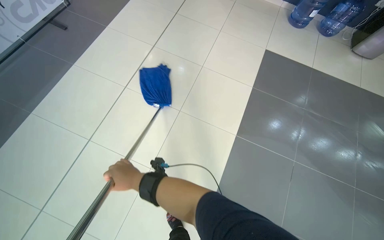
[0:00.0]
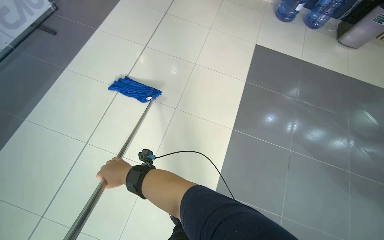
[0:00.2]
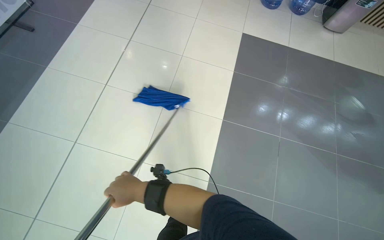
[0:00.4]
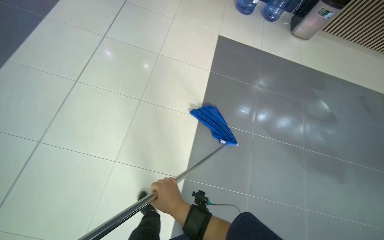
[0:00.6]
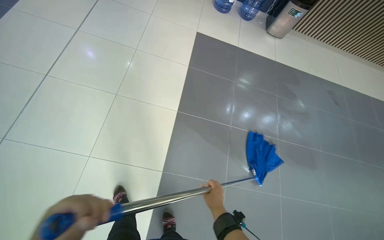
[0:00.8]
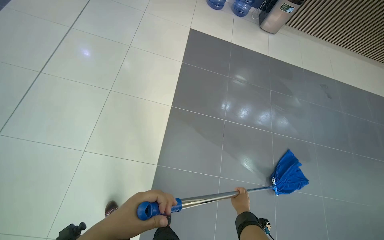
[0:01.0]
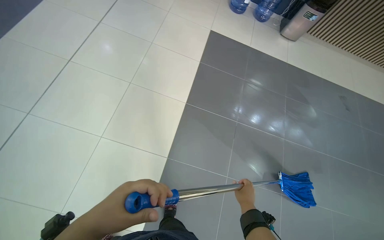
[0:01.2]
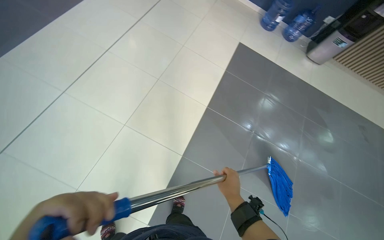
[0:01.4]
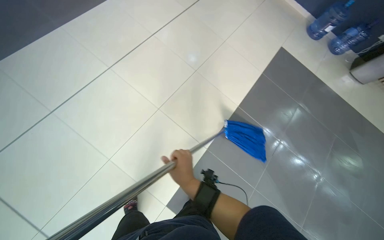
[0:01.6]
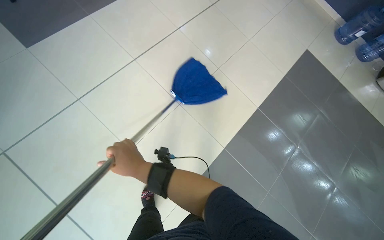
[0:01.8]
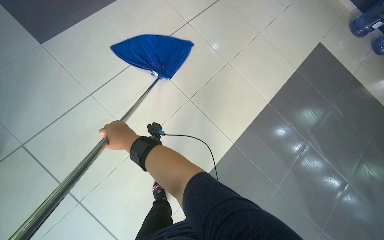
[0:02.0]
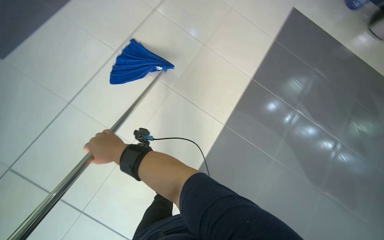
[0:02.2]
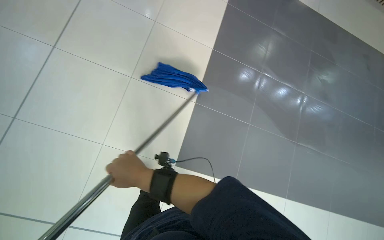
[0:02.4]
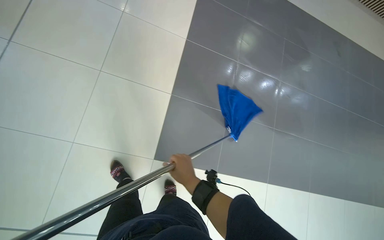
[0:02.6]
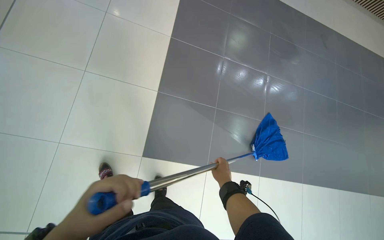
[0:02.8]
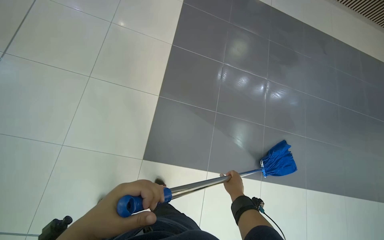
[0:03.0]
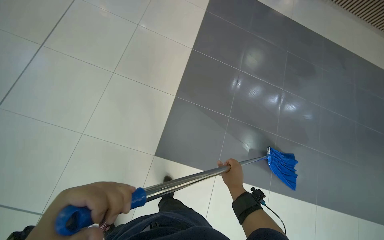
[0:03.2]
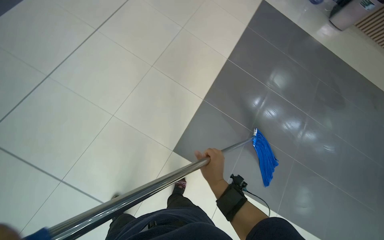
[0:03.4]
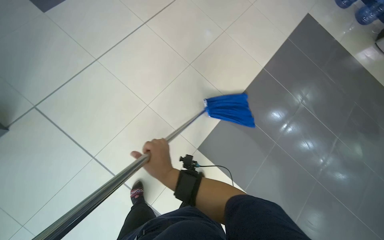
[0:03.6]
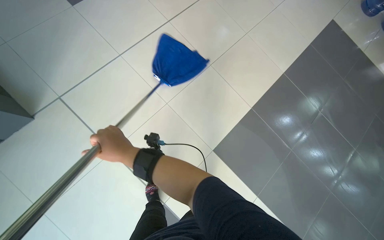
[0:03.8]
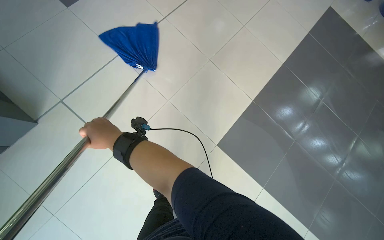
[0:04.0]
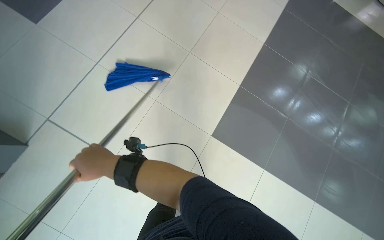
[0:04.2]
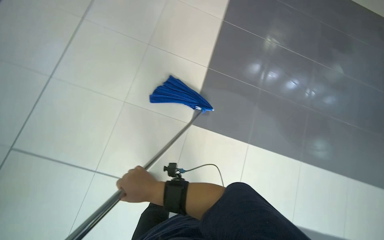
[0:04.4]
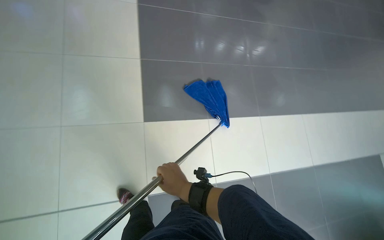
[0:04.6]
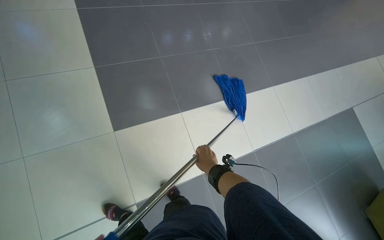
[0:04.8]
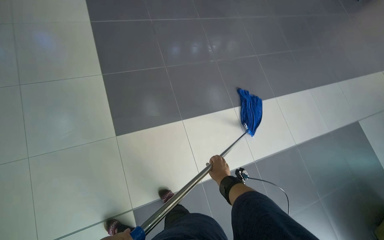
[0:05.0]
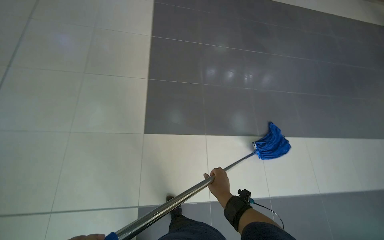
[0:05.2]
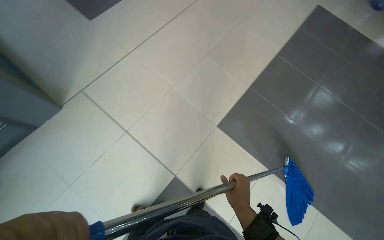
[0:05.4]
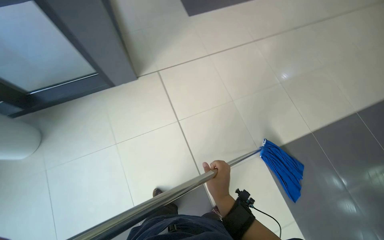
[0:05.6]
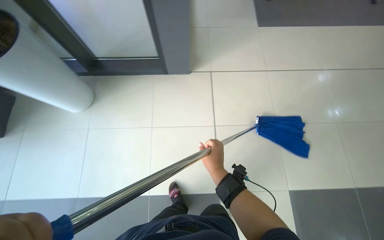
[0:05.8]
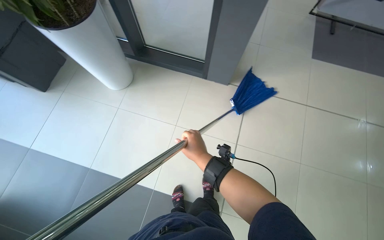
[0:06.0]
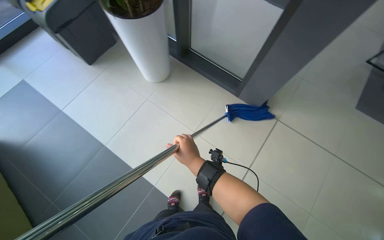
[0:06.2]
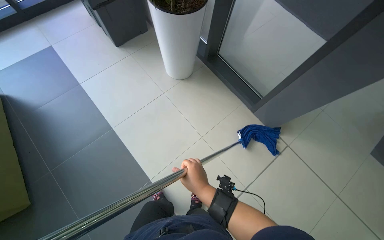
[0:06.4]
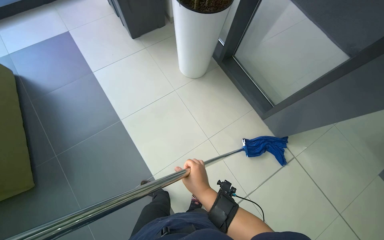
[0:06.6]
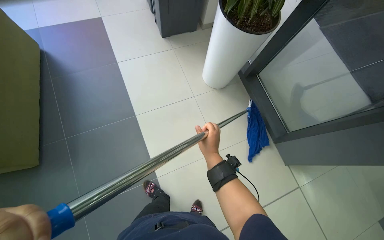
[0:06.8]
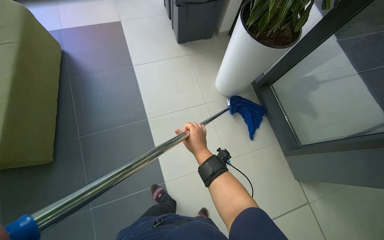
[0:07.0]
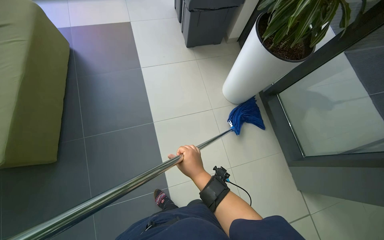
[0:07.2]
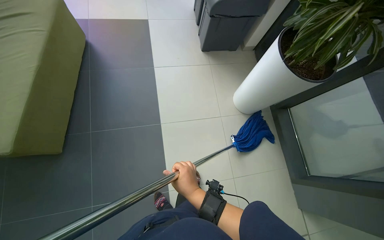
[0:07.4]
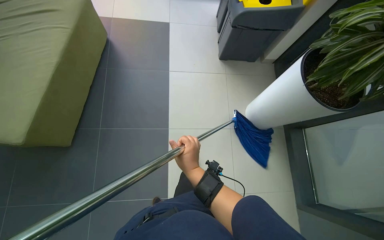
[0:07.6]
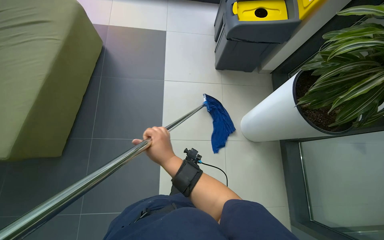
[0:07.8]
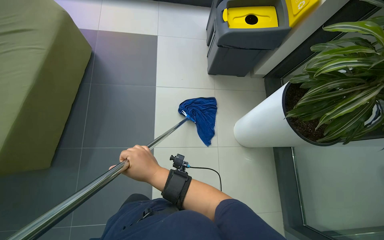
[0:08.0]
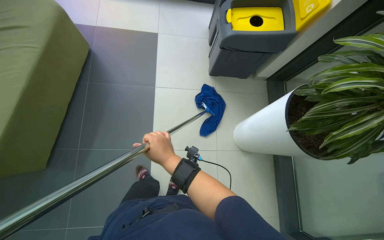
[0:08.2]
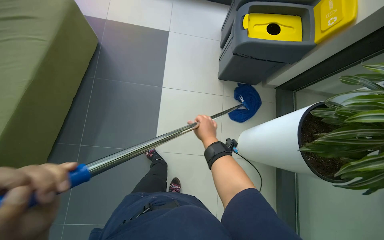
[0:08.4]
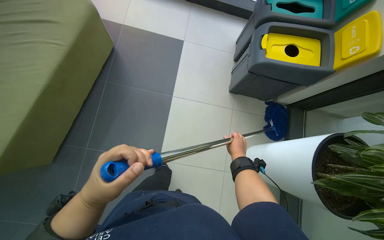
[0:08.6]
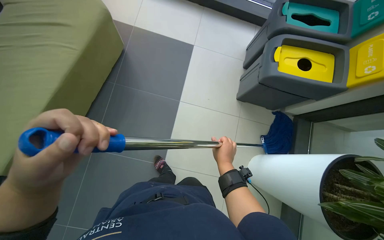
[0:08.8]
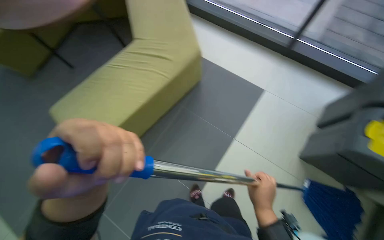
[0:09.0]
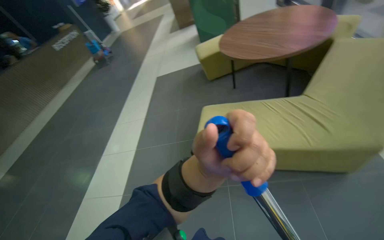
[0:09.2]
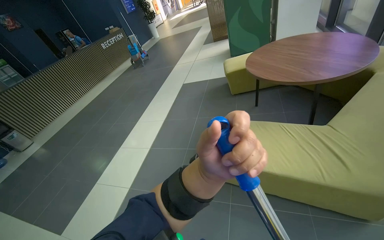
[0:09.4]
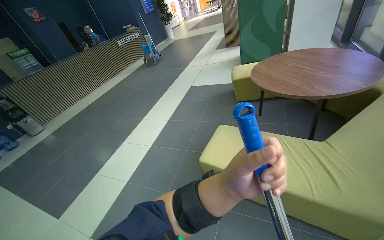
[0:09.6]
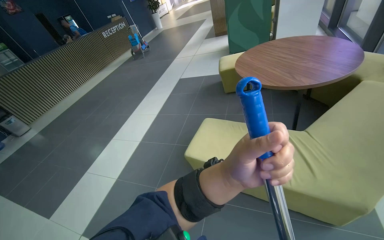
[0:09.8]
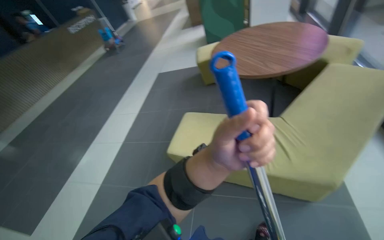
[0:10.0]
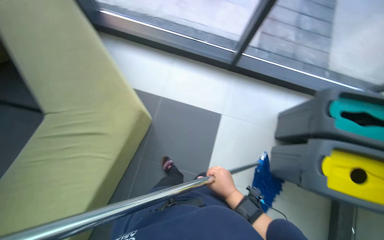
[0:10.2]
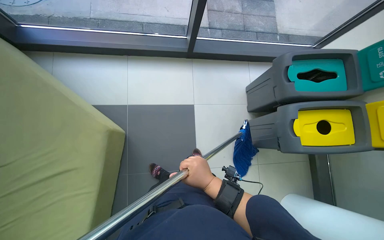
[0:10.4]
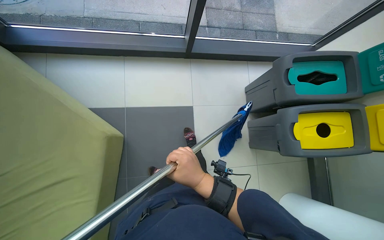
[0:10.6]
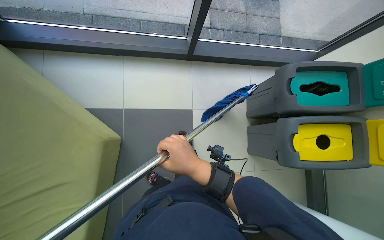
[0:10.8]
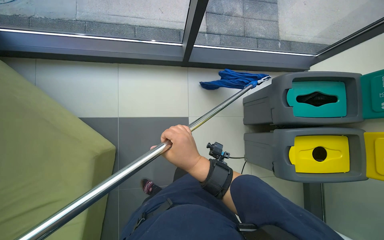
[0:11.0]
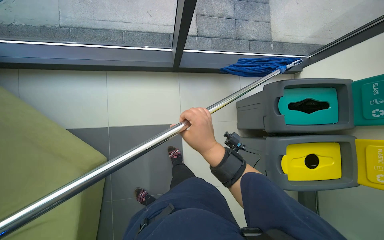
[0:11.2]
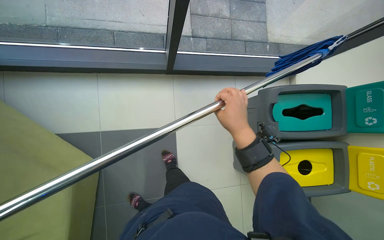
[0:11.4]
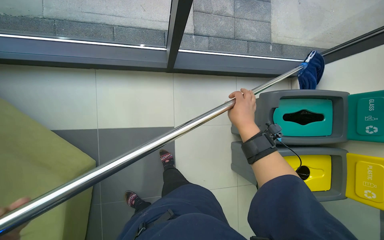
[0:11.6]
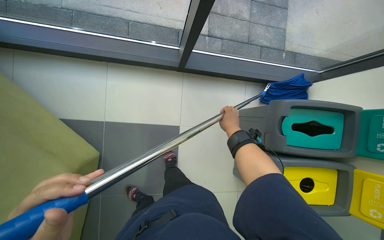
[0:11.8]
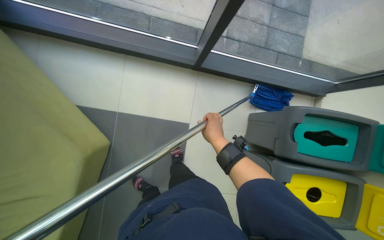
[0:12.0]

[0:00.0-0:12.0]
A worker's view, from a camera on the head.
Job: mopping floor.
The whole recording: Mopping reception area floor. The worker mops the tiled floor in the reception area.
0:00.0 to 0:01.6: The camera is carried some 50 cm.
0:01.6 to 0:03.0: The right hand shifts roughly 20 cm farther from the camera and down the picture.
0:03.0 to 0:04.4: The right hand heads to the left and nearer to the camera, covering approximately 60 cm.
0:04.4 to 0:06.0: The right hand goes some 10 cm up the picture.
0:06.0 to 0:07.6: The wearer looks approximately 55 degrees further to the left. The view tips upward by approximately 15 degrees.
0:07.6 to 0:09.0: The head travels about 50 cm. The head turns to the left by approximately 35 degrees.
0:10.4 to 0:12.0: The camera is carried roughly 40 cm.

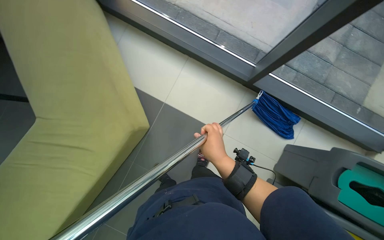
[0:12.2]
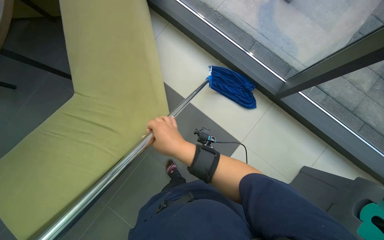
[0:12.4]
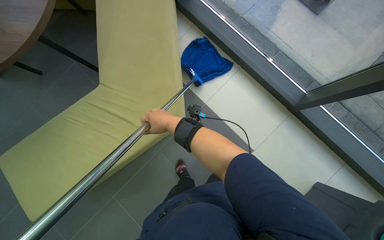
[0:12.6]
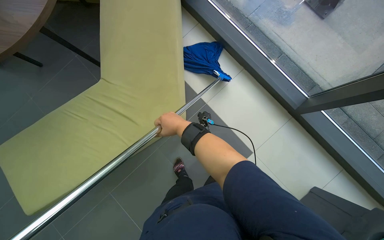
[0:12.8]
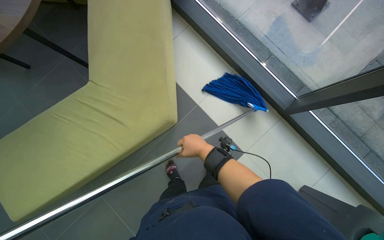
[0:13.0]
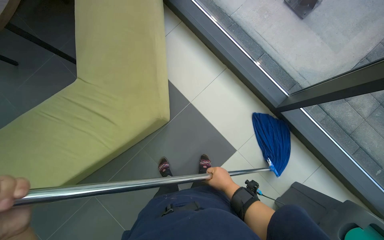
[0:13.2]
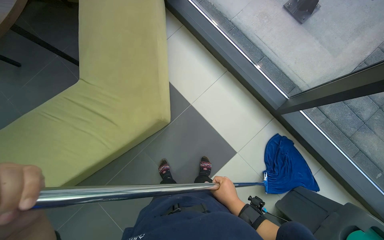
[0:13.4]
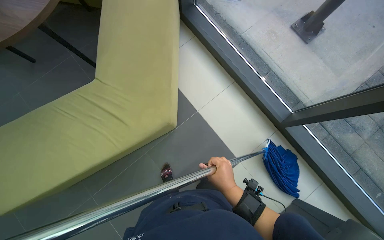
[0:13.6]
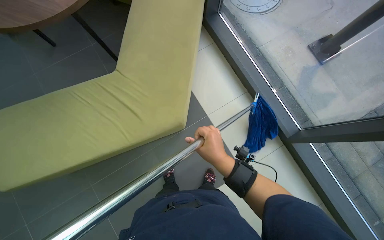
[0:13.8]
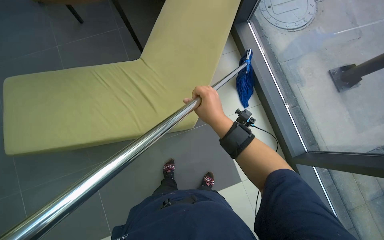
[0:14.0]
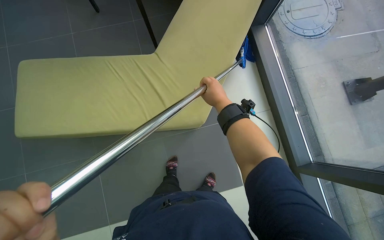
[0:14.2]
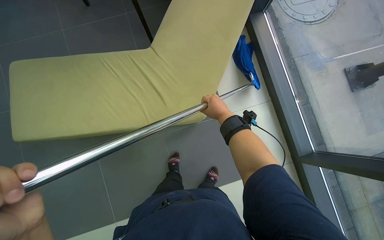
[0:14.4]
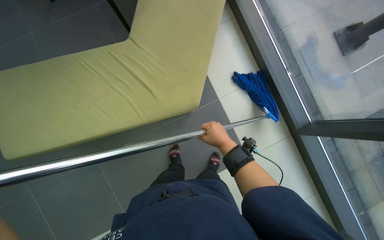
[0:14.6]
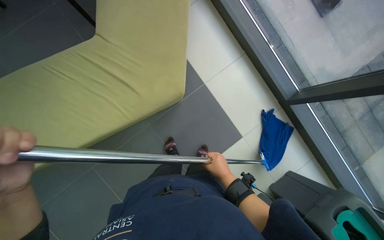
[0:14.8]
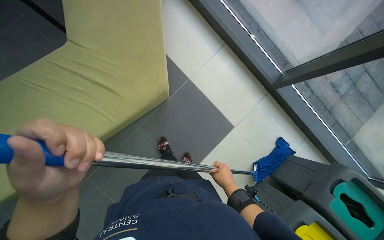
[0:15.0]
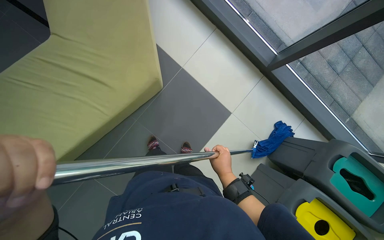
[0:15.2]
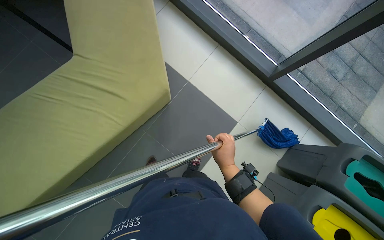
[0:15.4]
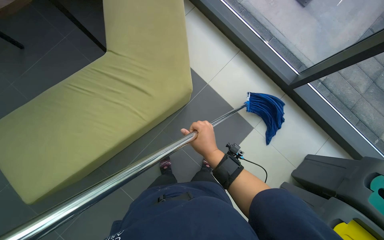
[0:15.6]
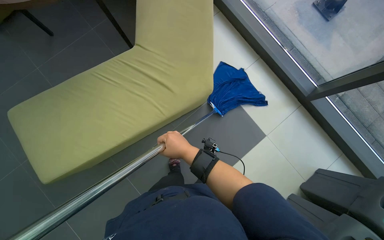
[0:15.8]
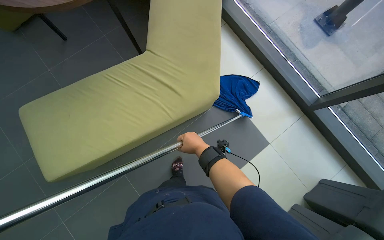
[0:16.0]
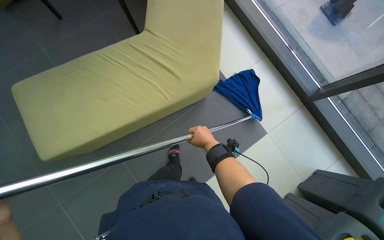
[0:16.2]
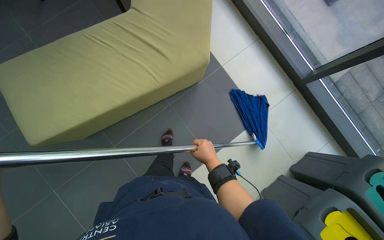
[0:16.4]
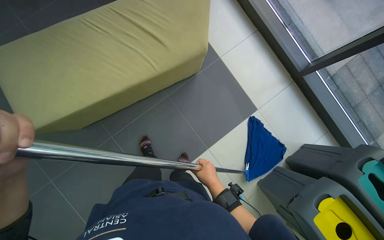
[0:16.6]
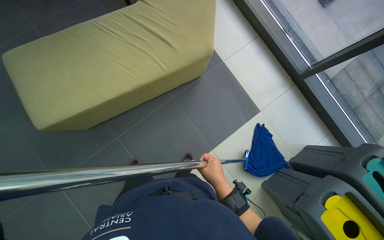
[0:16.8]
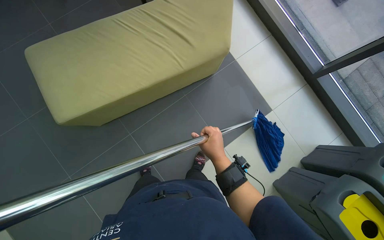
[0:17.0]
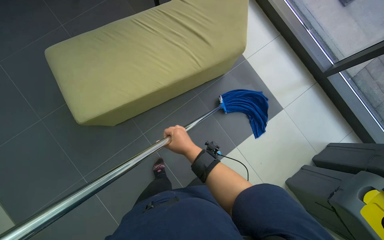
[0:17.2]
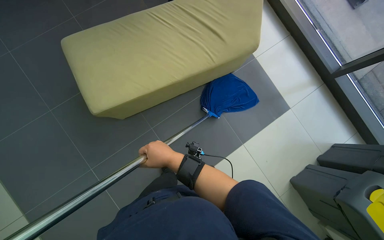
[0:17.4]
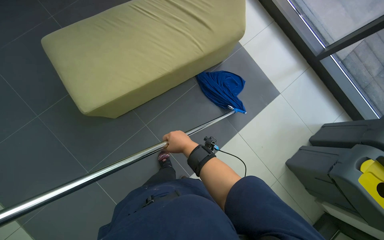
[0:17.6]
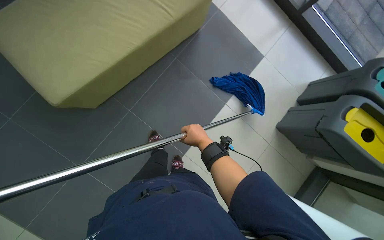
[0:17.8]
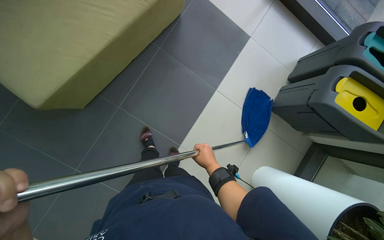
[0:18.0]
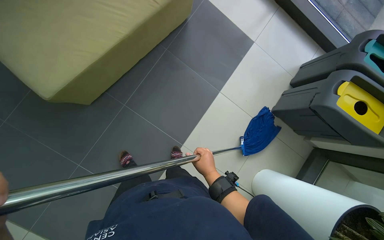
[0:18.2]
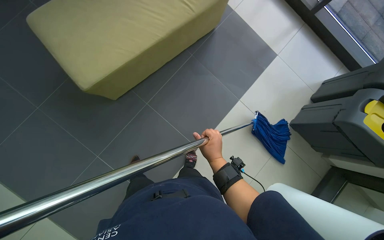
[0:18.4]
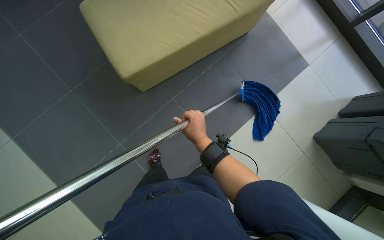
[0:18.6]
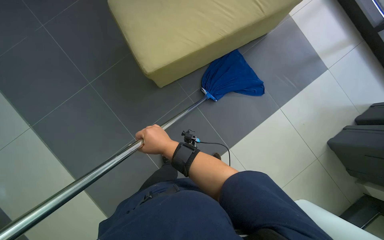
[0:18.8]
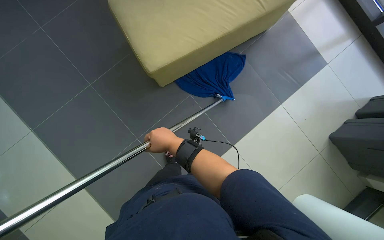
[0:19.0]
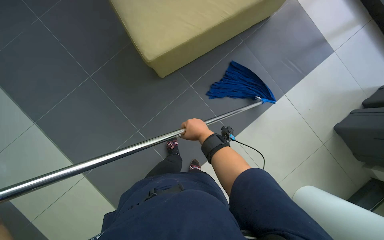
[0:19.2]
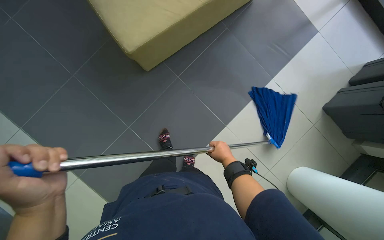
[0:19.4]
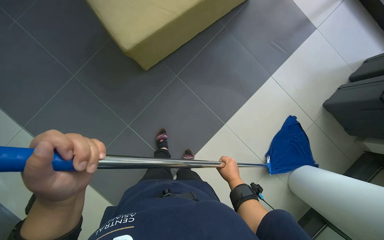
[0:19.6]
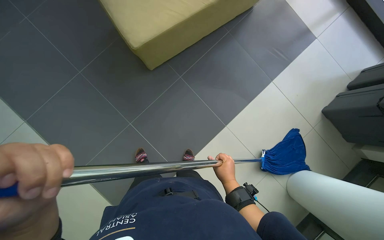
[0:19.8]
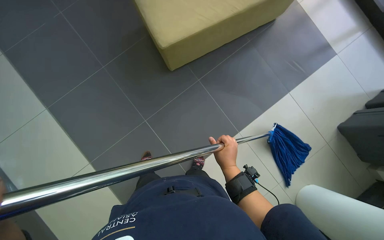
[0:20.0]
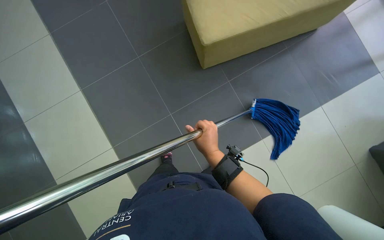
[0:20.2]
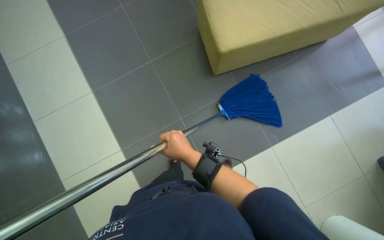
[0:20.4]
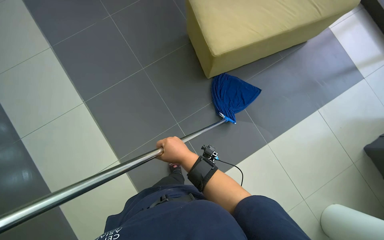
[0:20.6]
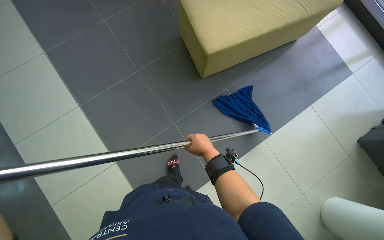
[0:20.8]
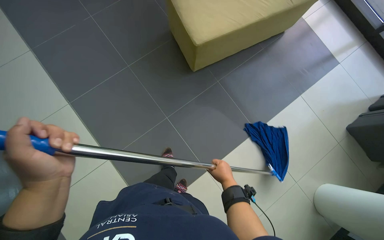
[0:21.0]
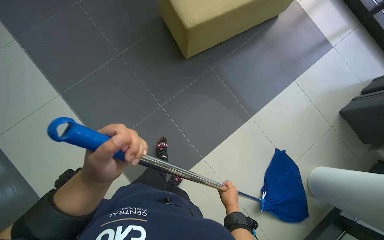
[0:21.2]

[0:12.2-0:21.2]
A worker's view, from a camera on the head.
Job: mopping floor.
The whole recording: Mopping reception area floor. The worker mops the tiled floor in the reception area.
0:12.2 to 0:13.8: The scene turns approximately 30 degrees clockwise in the picture. The right hand swings up and down the picture, roughly 25 cm each way, with 2 reversals.
0:13.8 to 0:15.2: The camera pitches downward, by about 15 degrees.
0:15.2 to 0:16.6: The right hand moves roughly 5 cm up the picture and comes back.
0:16.6 to 0:18.2: The head travels roughly 40 cm.
0:18.2 to 0:19.8: The camera is carried to the left, about 40 cm.
0:19.8 to 0:21.2: The right hand moves down the picture, some 10 cm.
